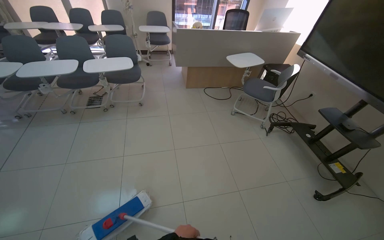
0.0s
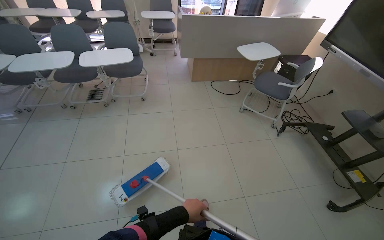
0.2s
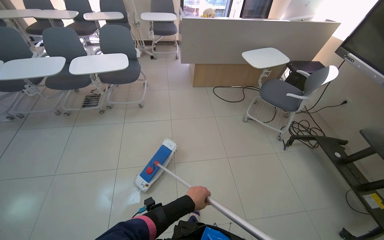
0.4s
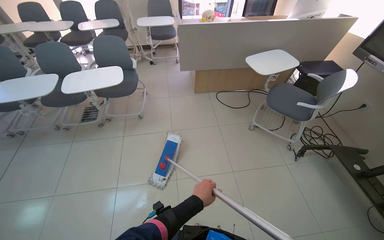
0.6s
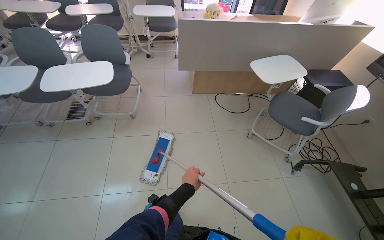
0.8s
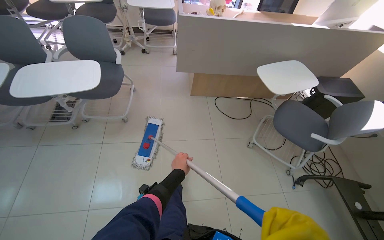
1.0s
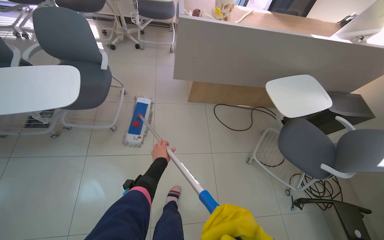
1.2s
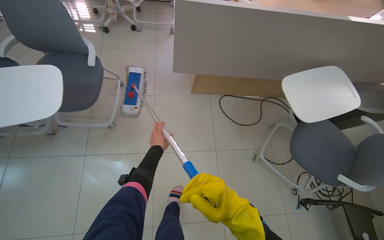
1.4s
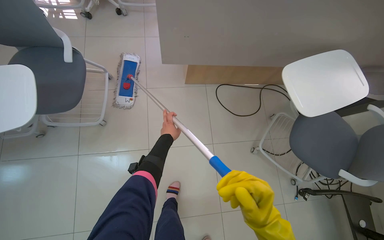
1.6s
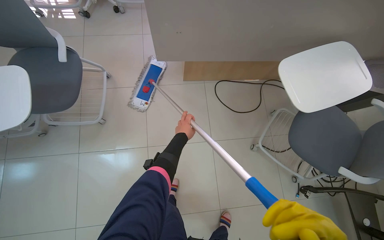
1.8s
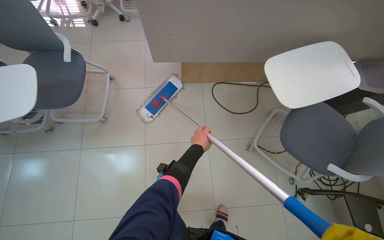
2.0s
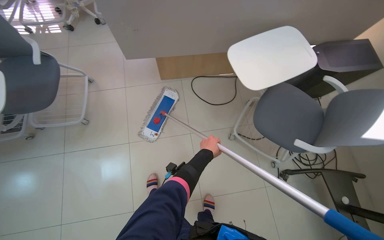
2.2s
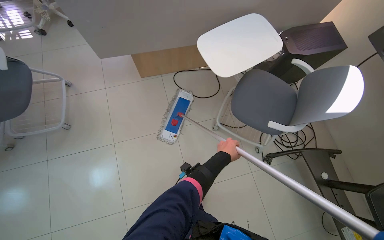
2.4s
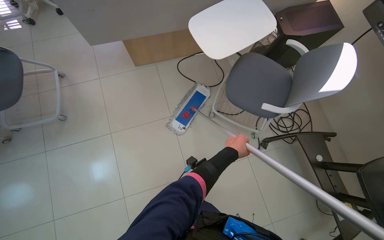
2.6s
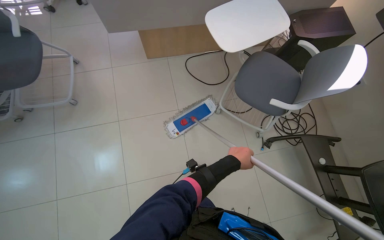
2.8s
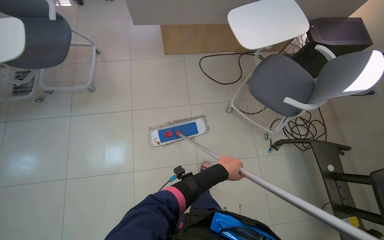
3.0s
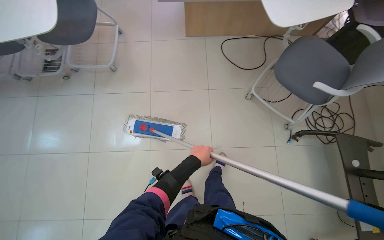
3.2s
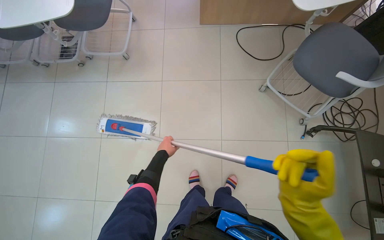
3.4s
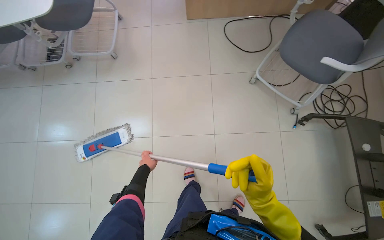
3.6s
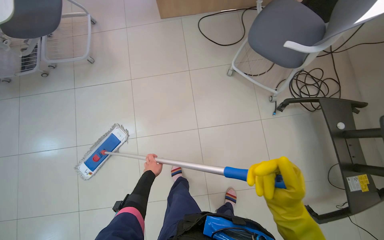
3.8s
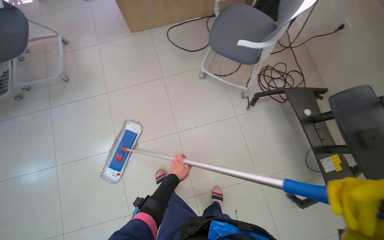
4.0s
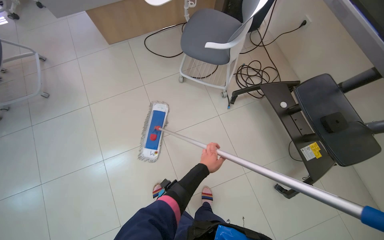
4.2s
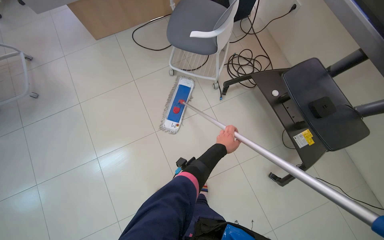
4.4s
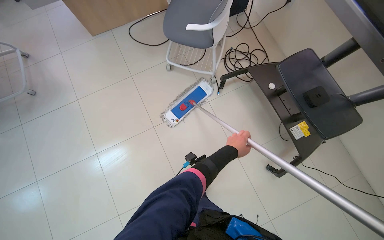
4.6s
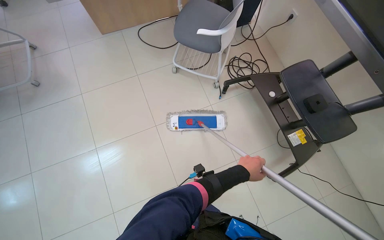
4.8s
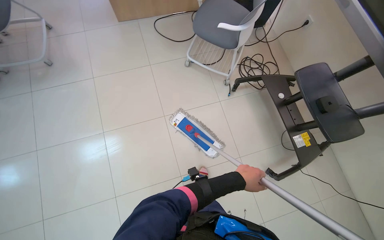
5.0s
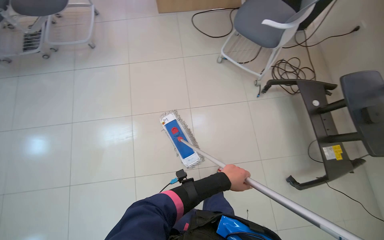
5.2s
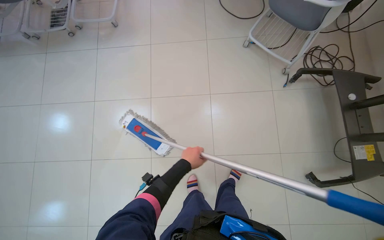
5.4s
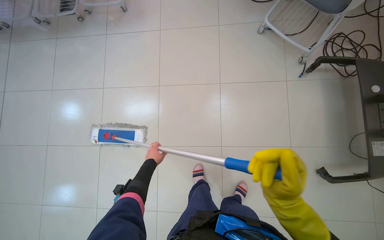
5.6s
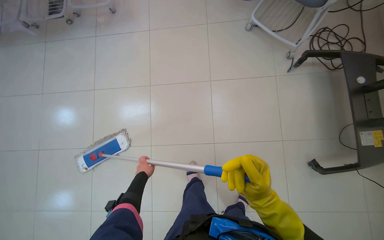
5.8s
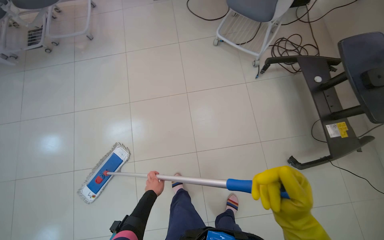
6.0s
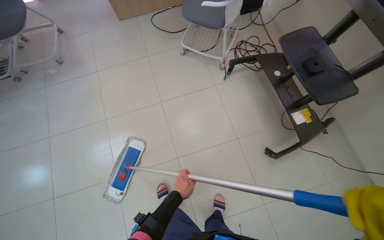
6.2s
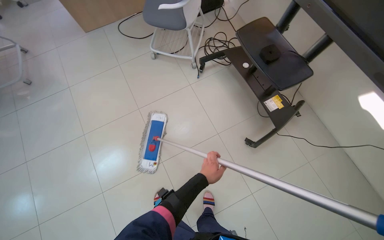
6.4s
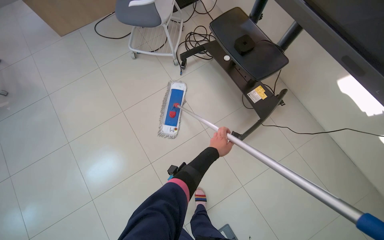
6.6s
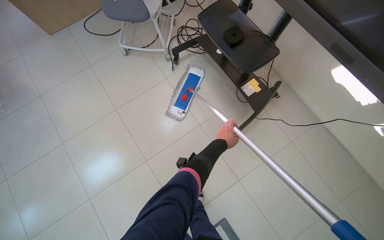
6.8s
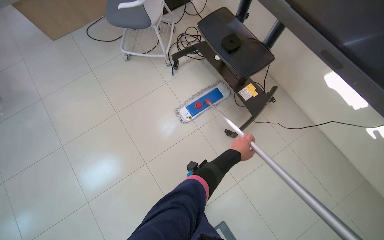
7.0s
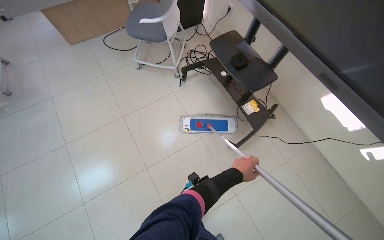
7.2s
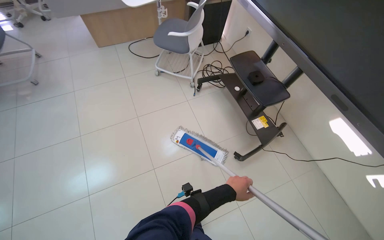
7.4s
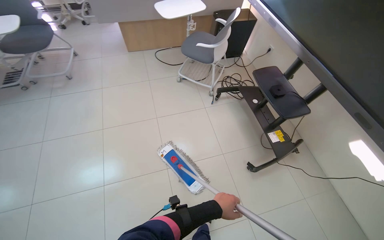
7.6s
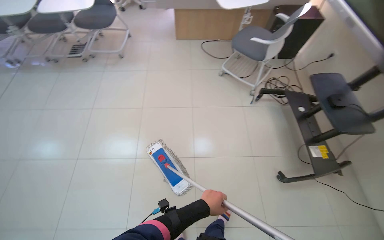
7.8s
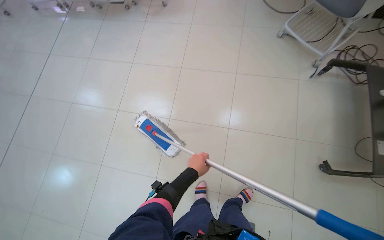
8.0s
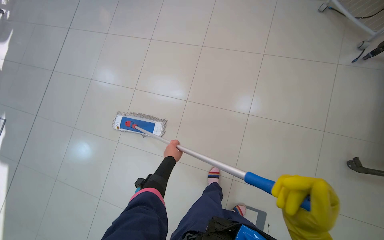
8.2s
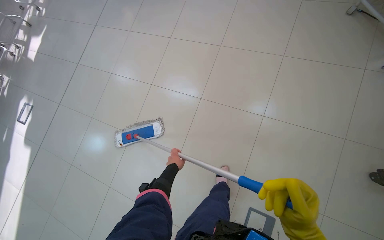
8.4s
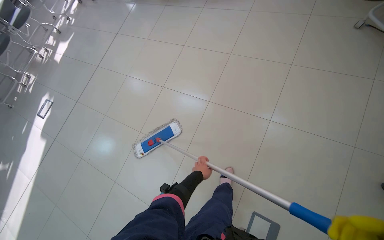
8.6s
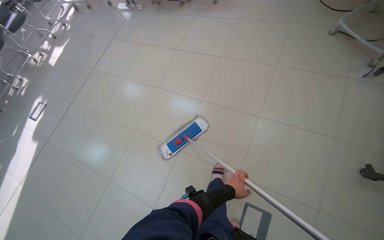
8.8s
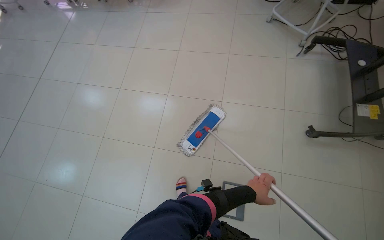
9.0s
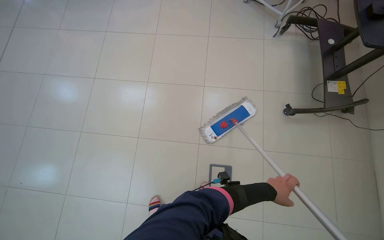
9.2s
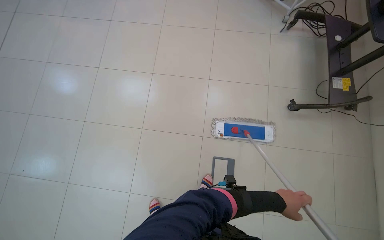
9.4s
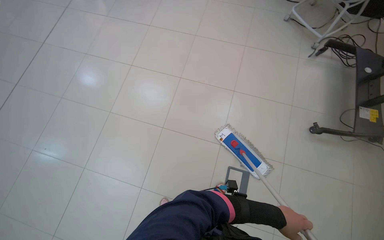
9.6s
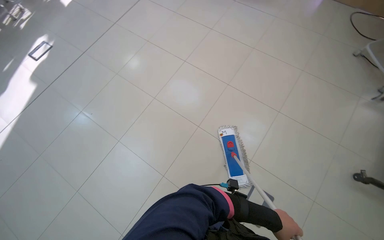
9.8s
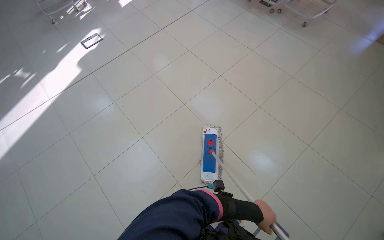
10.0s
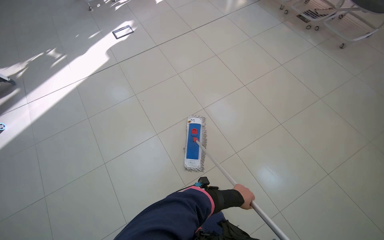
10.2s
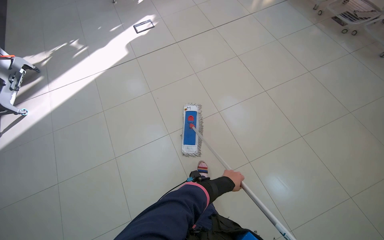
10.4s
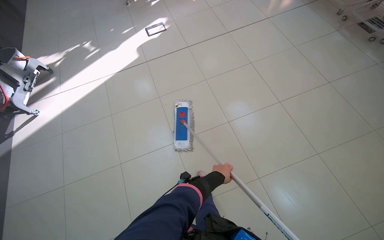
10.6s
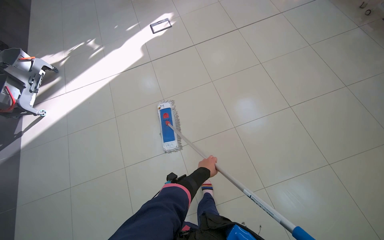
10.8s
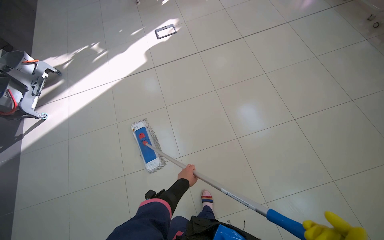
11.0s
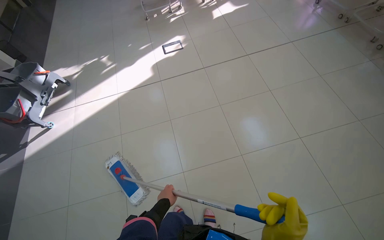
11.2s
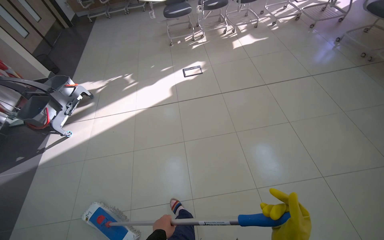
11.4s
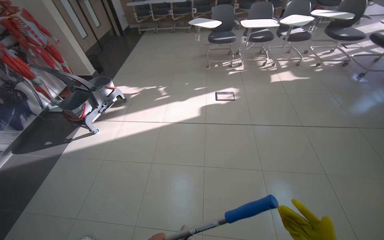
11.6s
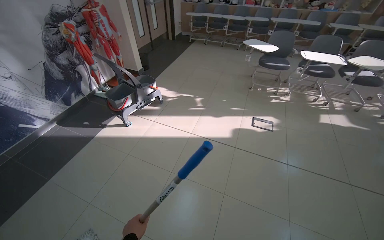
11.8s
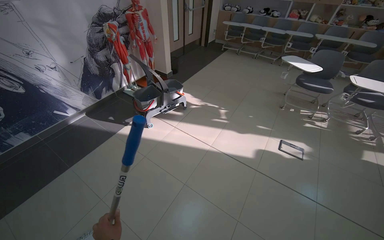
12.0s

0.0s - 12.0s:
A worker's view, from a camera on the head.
Job: mopping floor.
The whole recording: Mopping the tiled floor. The worker retrieves the mop from the cart and begins mopping the tiled floor.
0.0s - 1.6s: The camera travels approximately 1.5 m. The camera pitches downward, by about 30 degrees.
1.6s - 3.0s: The camera travels approximately 50 cm.
3.0s - 4.4s: The head travels some 60 cm.
4.4s - 6.0s: The left hand travels to the left and down the picture by approximately 70 cm.
6.0s - 7.6s: The camera pitches upward, by roughly 20 degrees.
9.0s - 10.4s: The head travels about 80 cm. The wearer looks some 55 degrees further to the left.
10.4s - 12.0s: The camera travels approximately 70 cm. The wearer looks about 60 degrees further to the left. The camera pitches upward, by roughly 20 degrees.

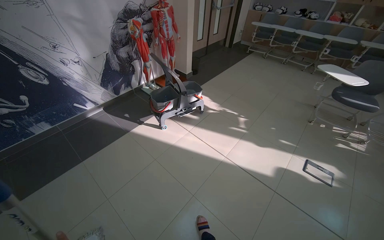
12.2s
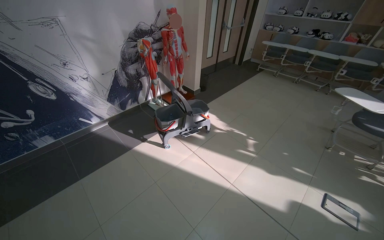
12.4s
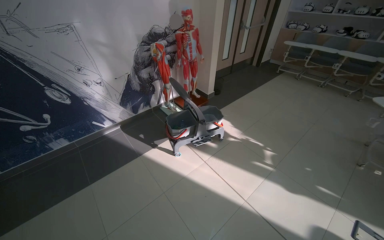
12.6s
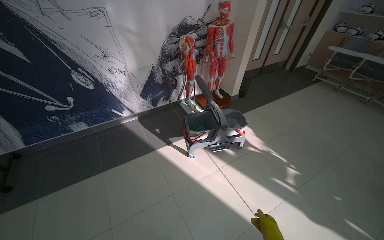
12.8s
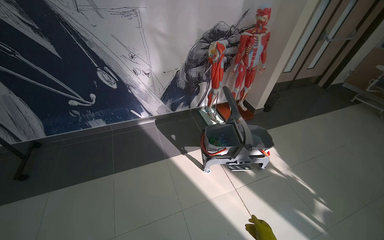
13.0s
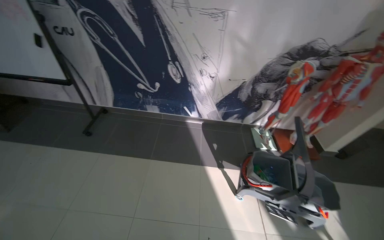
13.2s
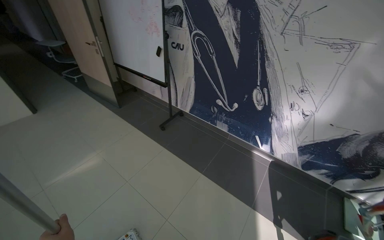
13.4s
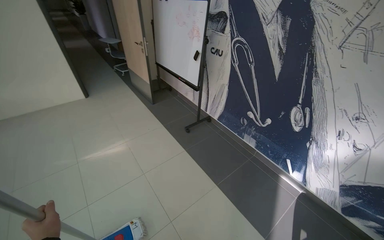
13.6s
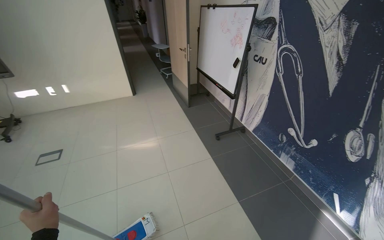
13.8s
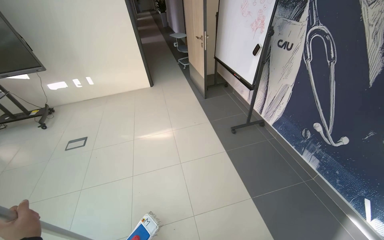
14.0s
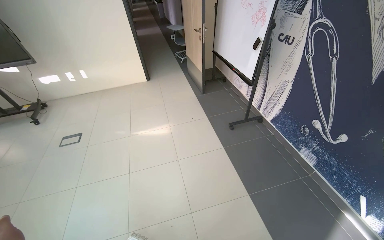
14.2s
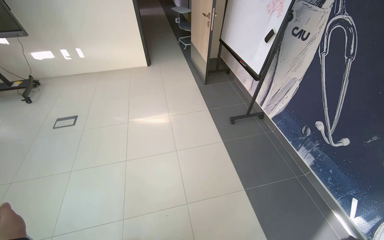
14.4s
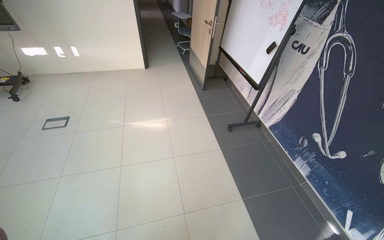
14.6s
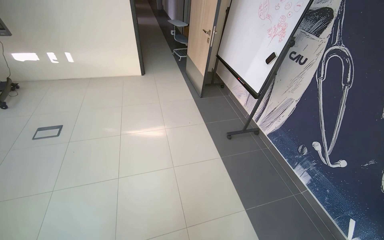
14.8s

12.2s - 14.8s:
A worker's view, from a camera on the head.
Job: mopping floor.
The whole recording: Mopping the tiled floor. The worker retrieves the mop from the cart and begins mopping the tiled floor.
12.2s - 13.4s: The head travels some 70 cm. The wearer looks approximately 85 degrees further to the left.
13.4s - 14.8s: The head turns to the left by some 35 degrees.

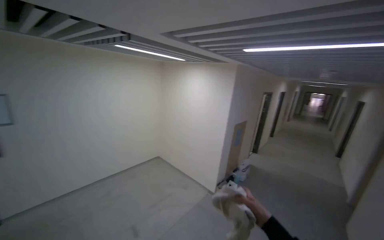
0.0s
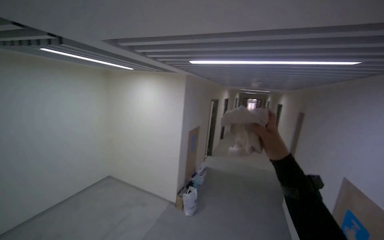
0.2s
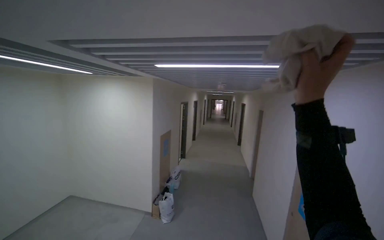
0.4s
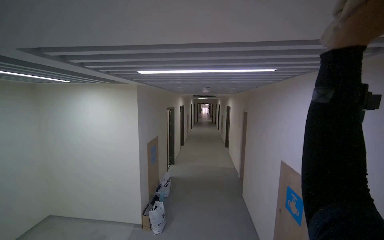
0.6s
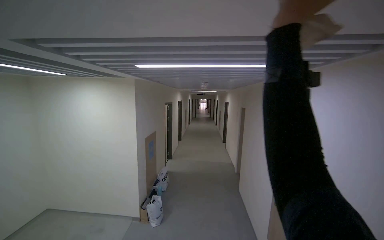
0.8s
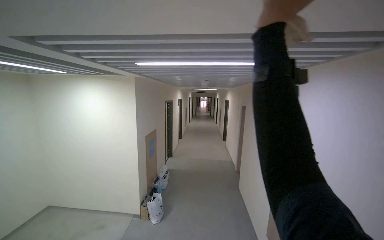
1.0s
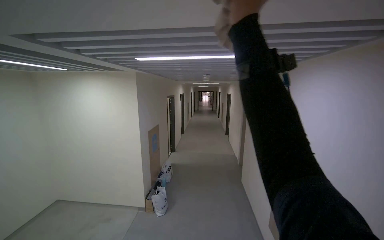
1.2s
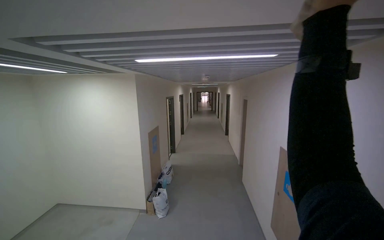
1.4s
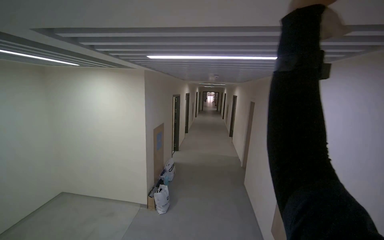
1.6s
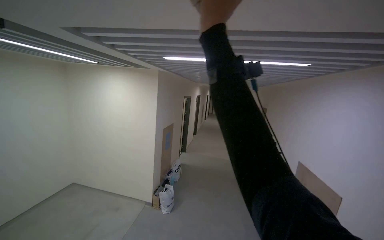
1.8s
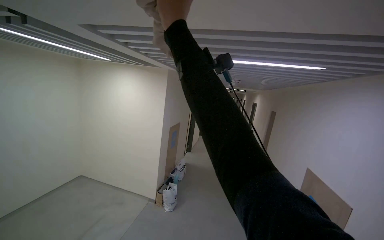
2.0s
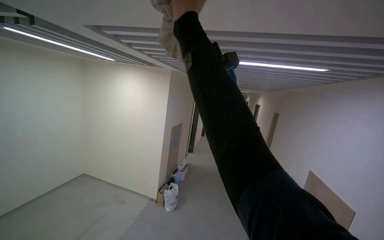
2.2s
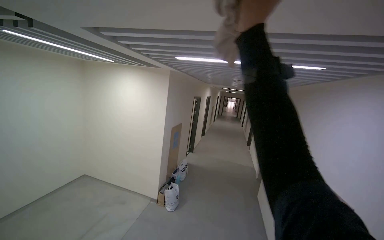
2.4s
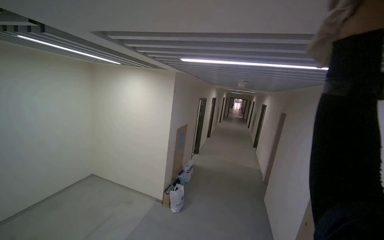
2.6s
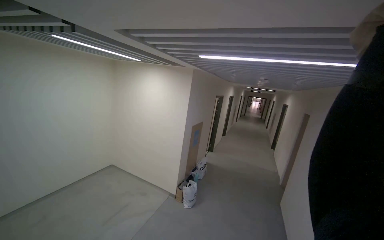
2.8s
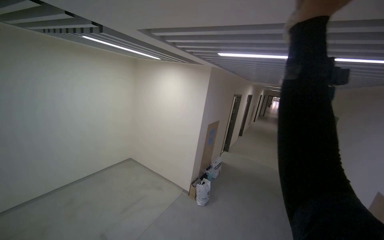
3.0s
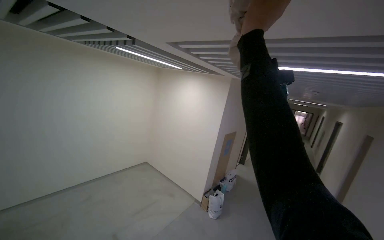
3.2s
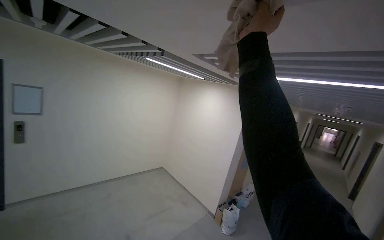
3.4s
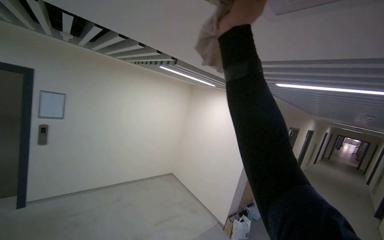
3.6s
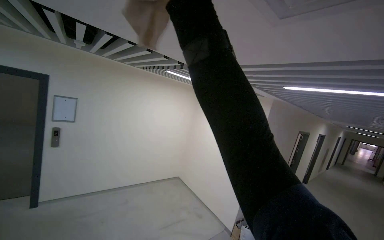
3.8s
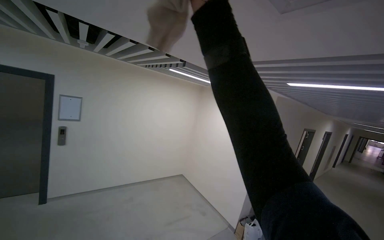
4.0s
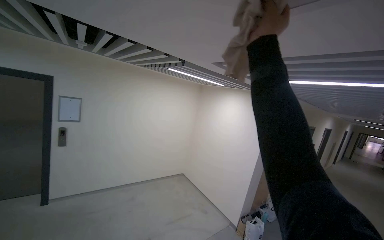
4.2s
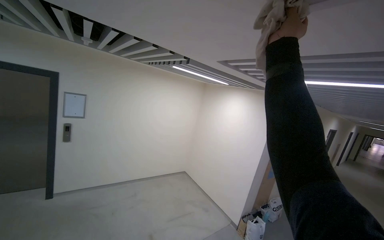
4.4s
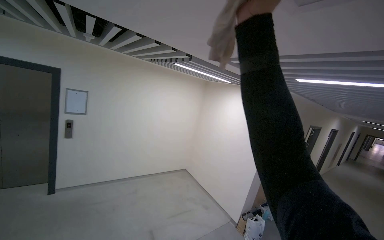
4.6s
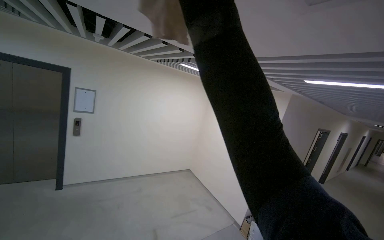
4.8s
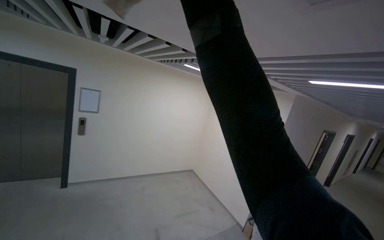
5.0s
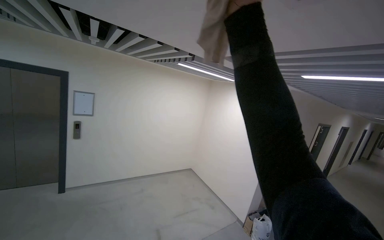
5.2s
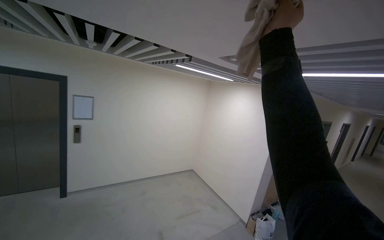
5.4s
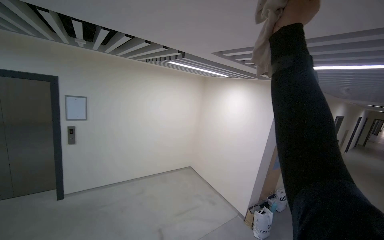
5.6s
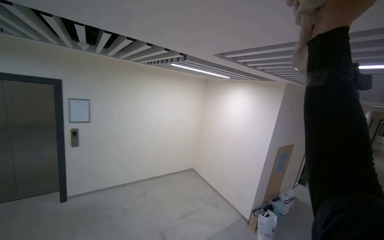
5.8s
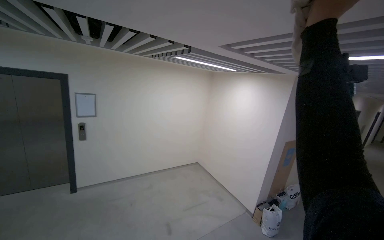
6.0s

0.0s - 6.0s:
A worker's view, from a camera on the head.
Job: wiping surfaces.
The whole recording: Wiping ceiling vents. The worker wipes the ceiling vents with a cloth.
0.0s - 1.6s: The head turns to the right by roughly 35 degrees.
1.6s - 3.0s: The head turns to the left by some 25 degrees.
3.0s - 4.4s: The view swings roughly 20 degrees to the left. The right hand goes nearer and farther, about 25 cm each way, reversing 2 times.
4.4s - 6.0s: The right hand moves nearer and farther over about 20 cm, changing direction 2 times.
